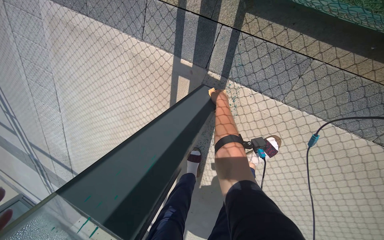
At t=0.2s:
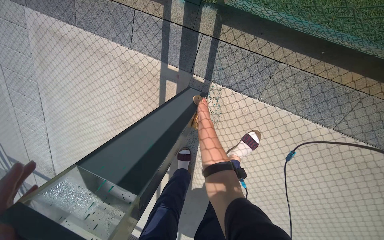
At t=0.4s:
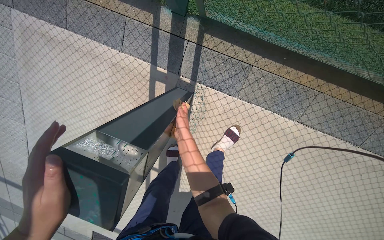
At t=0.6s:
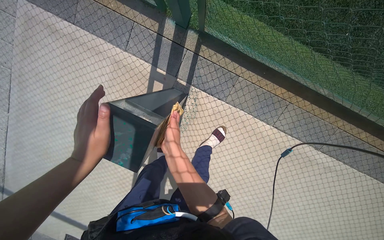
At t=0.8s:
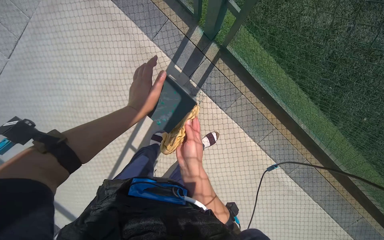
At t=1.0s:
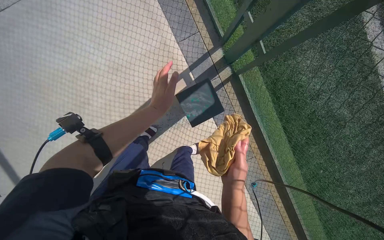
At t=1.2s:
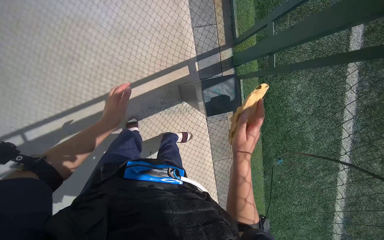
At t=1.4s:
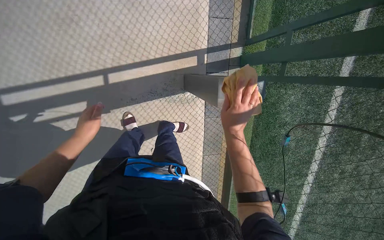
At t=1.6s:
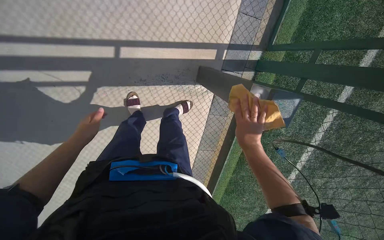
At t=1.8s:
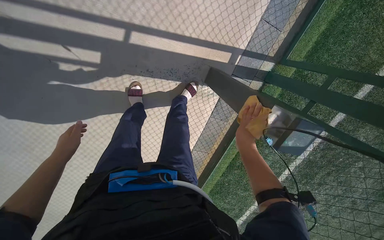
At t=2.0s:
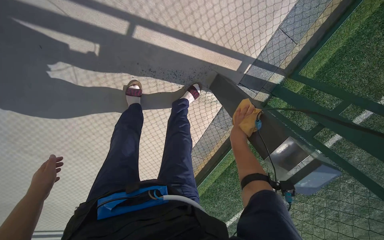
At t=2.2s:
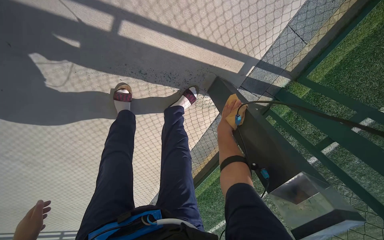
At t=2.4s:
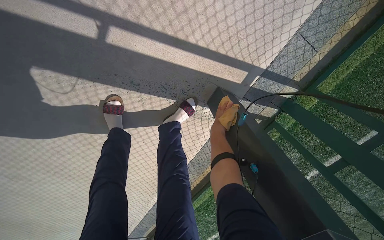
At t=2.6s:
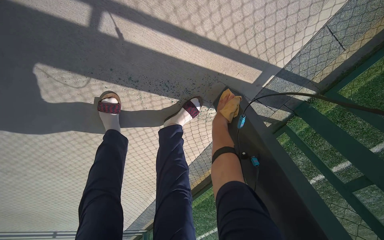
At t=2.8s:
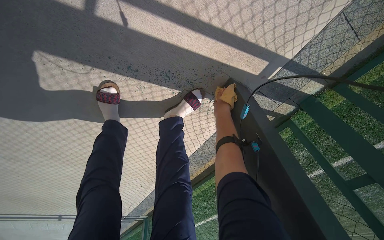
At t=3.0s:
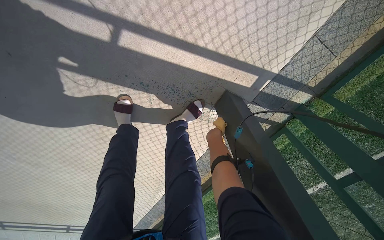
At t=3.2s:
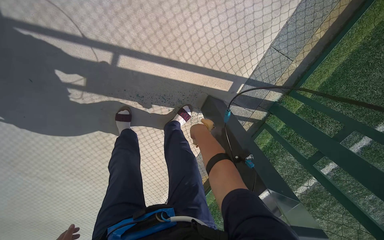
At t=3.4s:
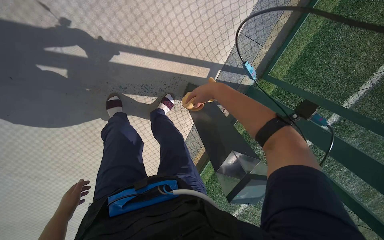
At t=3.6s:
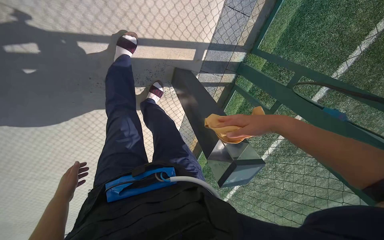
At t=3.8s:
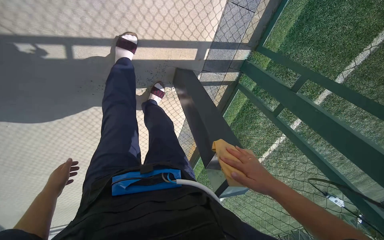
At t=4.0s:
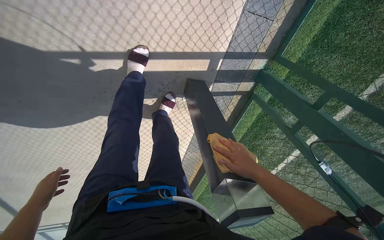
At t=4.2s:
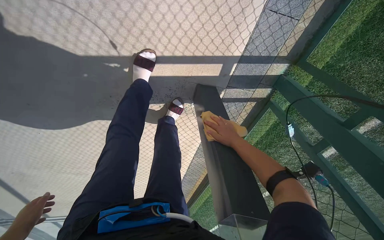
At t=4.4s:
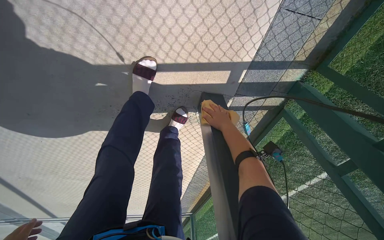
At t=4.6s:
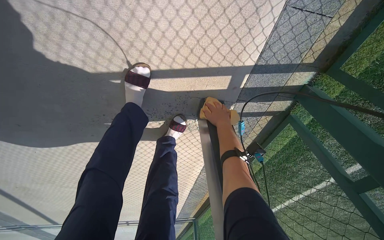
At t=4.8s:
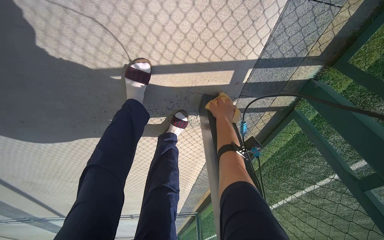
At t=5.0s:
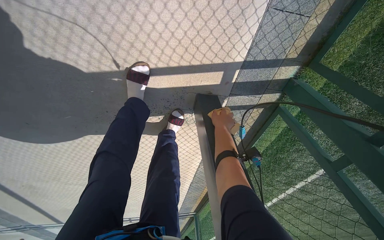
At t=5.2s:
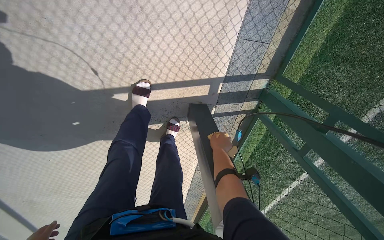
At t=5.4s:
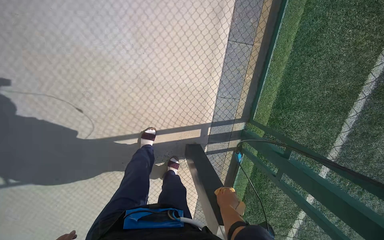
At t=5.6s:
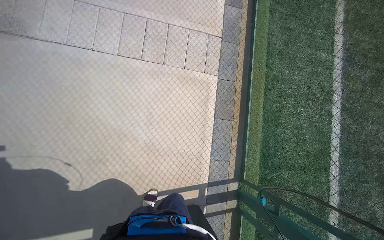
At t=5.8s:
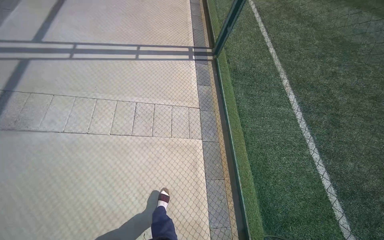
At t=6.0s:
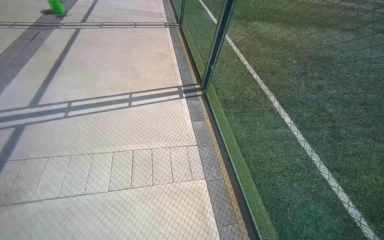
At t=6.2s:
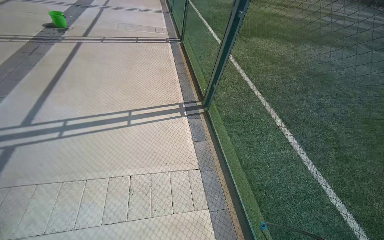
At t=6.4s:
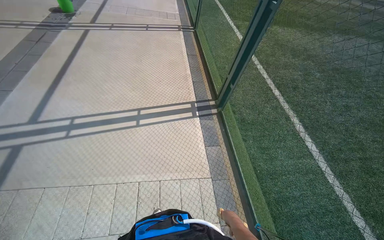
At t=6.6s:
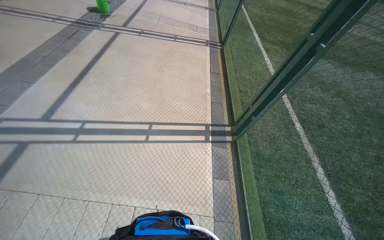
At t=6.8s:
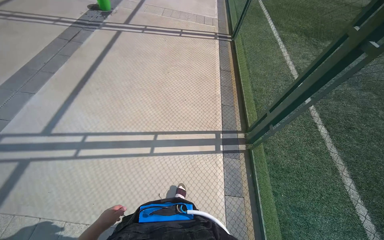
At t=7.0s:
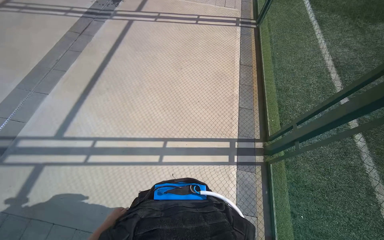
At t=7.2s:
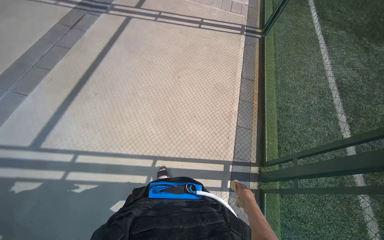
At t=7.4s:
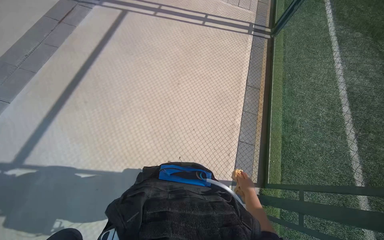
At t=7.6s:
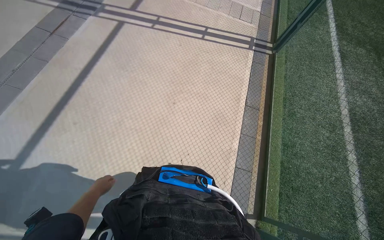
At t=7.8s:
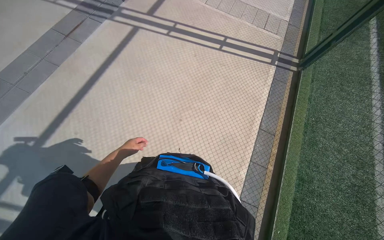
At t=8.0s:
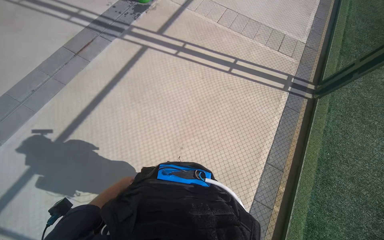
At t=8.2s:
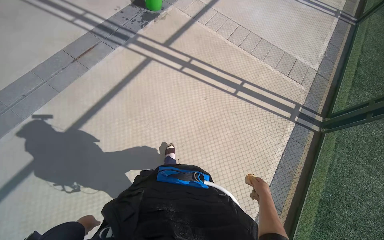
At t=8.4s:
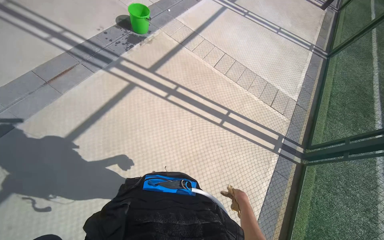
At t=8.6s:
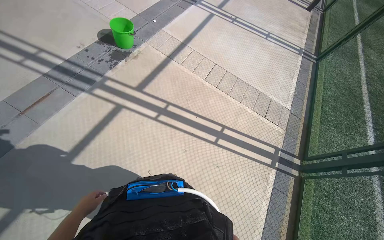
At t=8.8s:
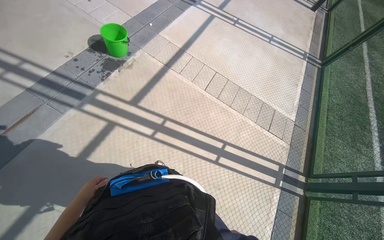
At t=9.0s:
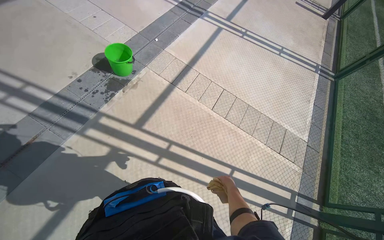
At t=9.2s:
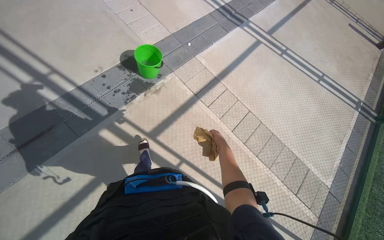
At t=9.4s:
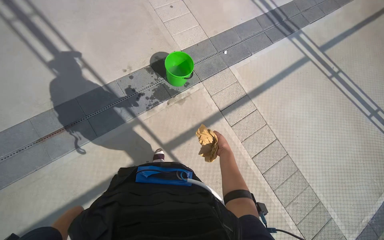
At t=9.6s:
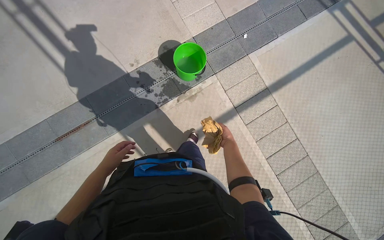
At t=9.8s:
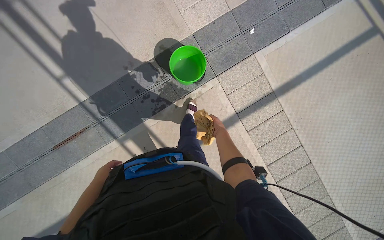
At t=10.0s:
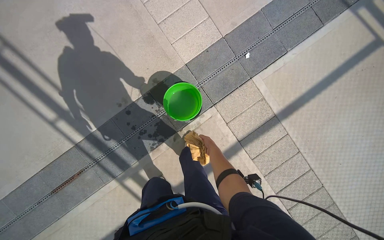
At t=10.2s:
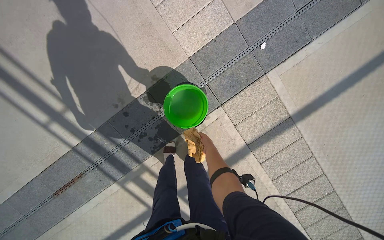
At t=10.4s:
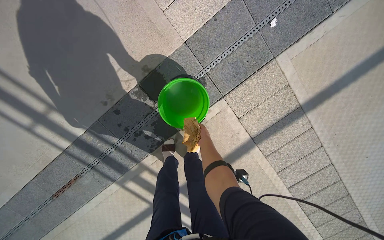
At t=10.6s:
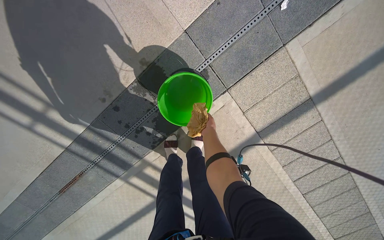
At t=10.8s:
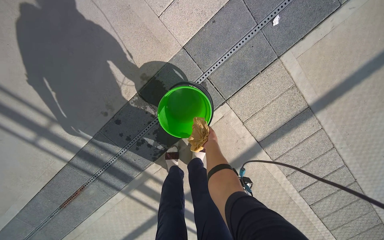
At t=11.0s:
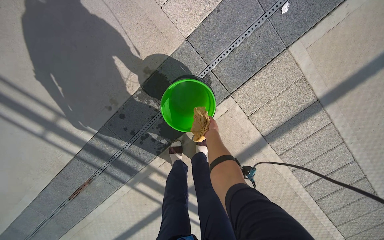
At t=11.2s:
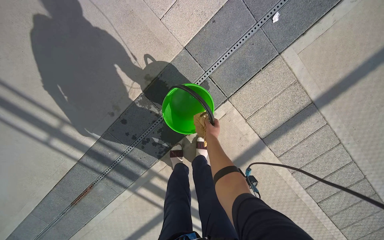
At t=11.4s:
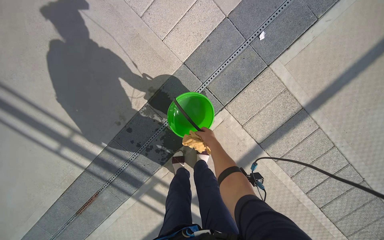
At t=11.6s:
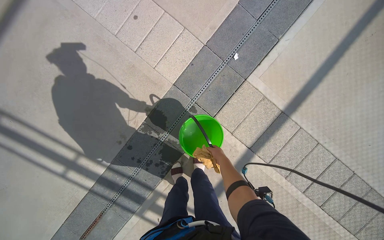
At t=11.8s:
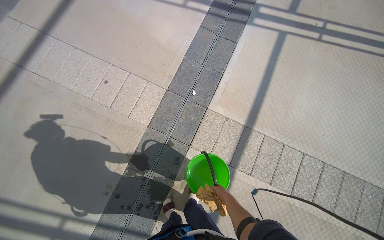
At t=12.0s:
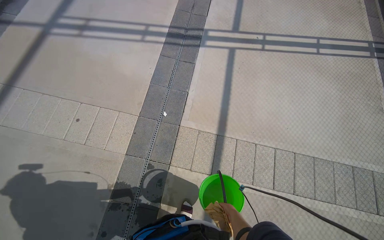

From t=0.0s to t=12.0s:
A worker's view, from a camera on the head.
Job: wiping surfaces.
The whole recording: Wiping outdoor structures with cloth. The worker wipes the outdoor lights with a cloth, periodically re-wetting it in a bucket.
From t=0.0s to t=1.6s: The head travels some 60 cm. The camera sweeps to the right, by approximately 35 degrees. The scene turns roughly 45 degrees clockwise in the picture.
From t=3.0s to t=4.4s: The right hand travels nearer to the camera by some 10 cm, and moves some 30 cm down the picture and comes back.
From t=4.4s to t=6.0s: The head travels about 70 cm. The camera pitches upward, by approximately 55 degrees.
From t=7.6s to t=9.0s: The camera is carried roughly 1.5 m.
From t=9.0s to t=10.4s: The camera is carried about 1.5 m. The wearer's head swings roughly 25 degrees to the left. The wearer looks roughly 35 degrees further downward.
From t=10.4s to t=12.0s: The camera is carried approximately 60 cm. The camera pitches upward, by approximately 35 degrees. The scene rotates counterclockwise by some 35 degrees.

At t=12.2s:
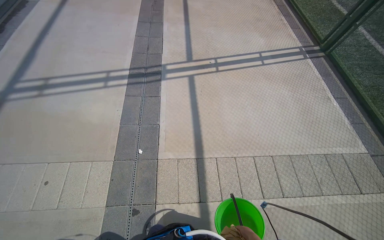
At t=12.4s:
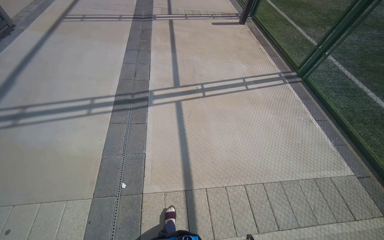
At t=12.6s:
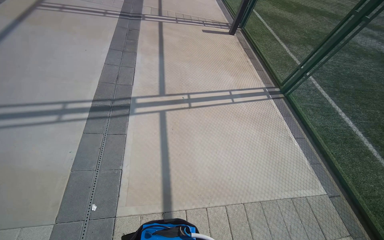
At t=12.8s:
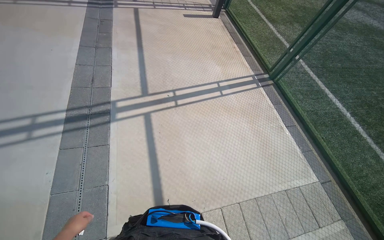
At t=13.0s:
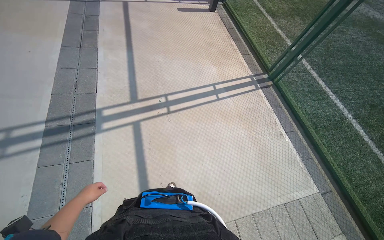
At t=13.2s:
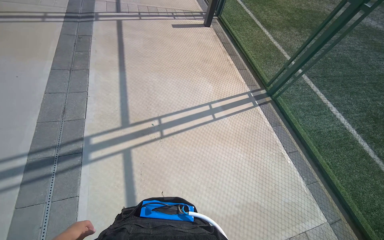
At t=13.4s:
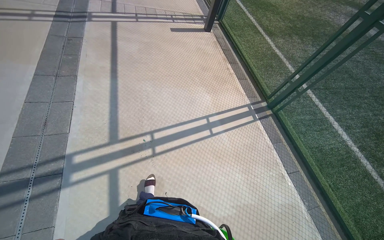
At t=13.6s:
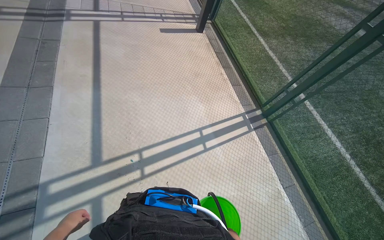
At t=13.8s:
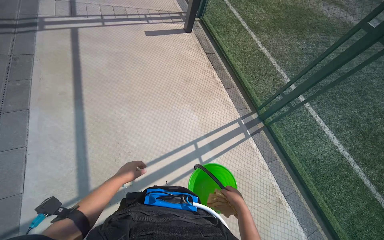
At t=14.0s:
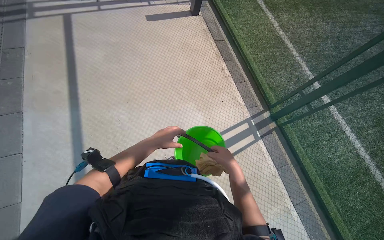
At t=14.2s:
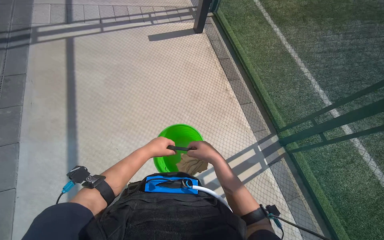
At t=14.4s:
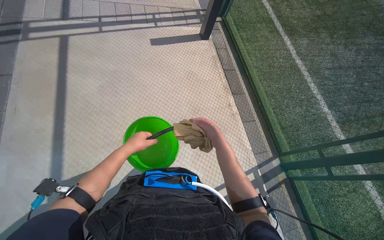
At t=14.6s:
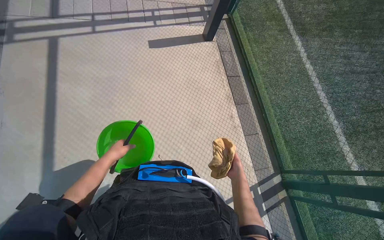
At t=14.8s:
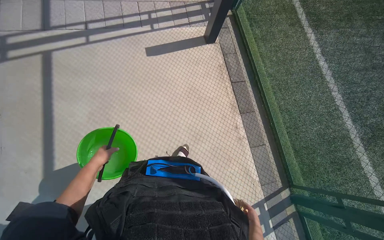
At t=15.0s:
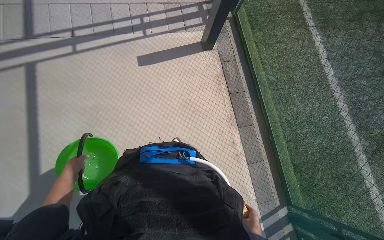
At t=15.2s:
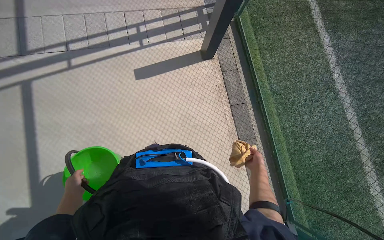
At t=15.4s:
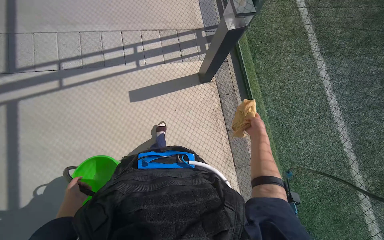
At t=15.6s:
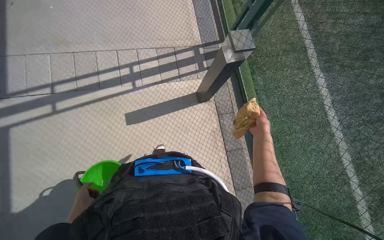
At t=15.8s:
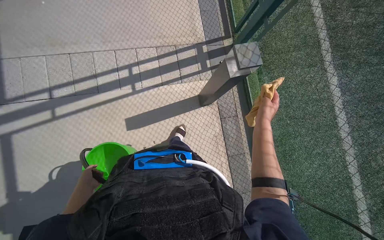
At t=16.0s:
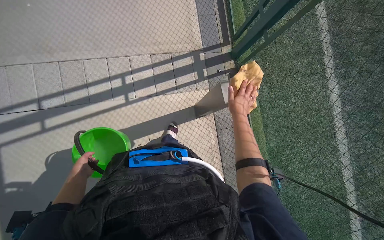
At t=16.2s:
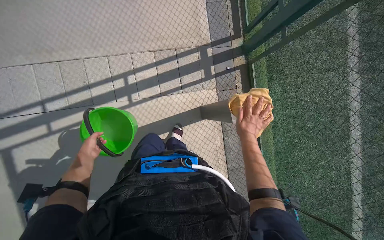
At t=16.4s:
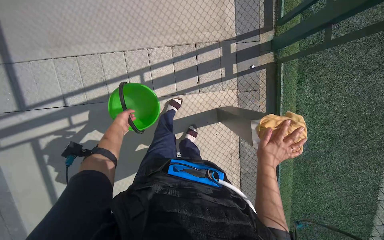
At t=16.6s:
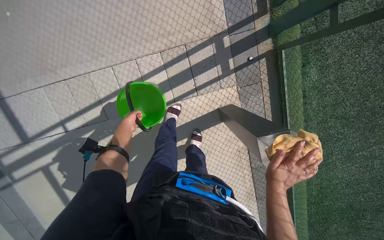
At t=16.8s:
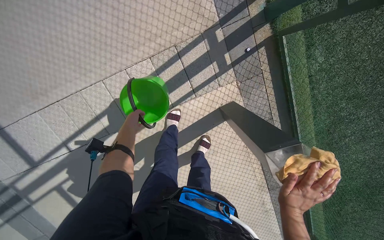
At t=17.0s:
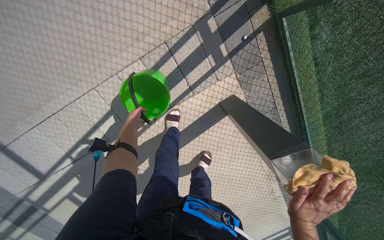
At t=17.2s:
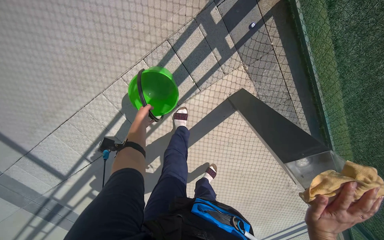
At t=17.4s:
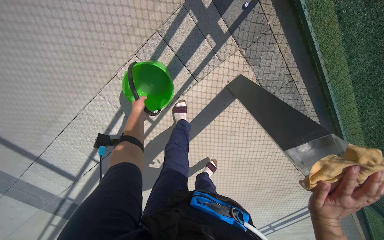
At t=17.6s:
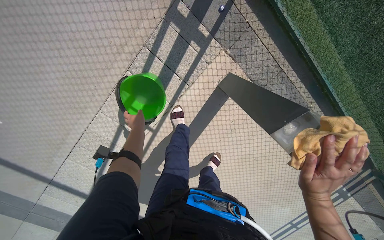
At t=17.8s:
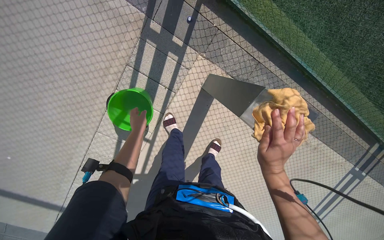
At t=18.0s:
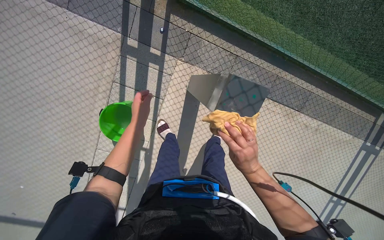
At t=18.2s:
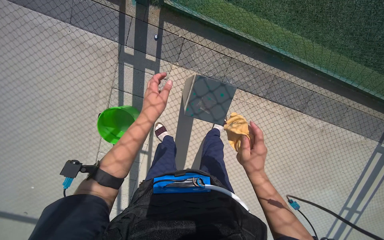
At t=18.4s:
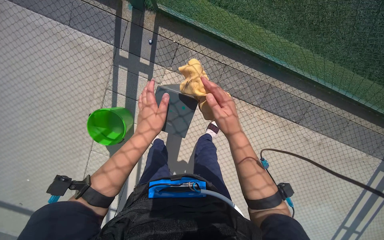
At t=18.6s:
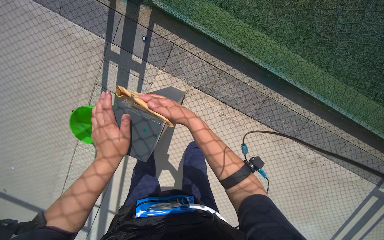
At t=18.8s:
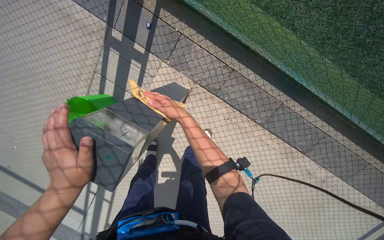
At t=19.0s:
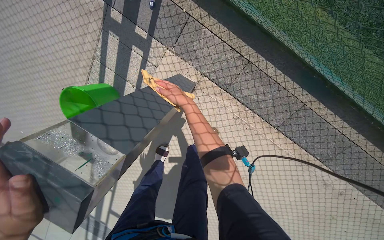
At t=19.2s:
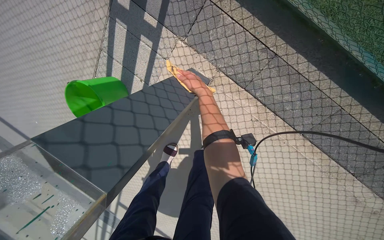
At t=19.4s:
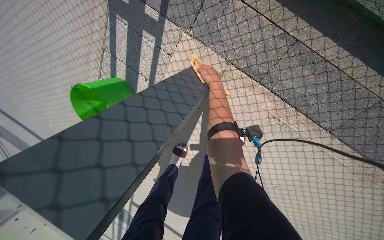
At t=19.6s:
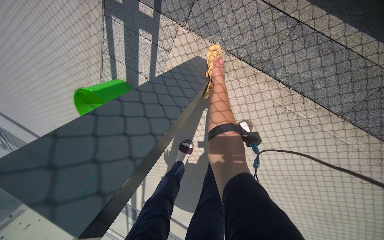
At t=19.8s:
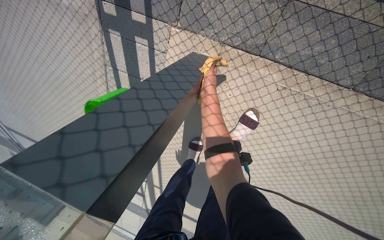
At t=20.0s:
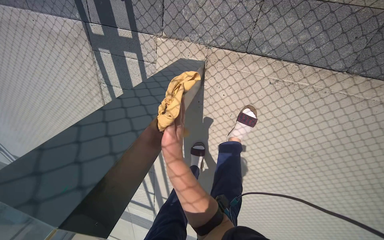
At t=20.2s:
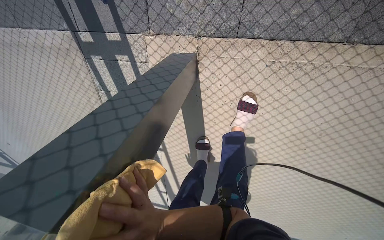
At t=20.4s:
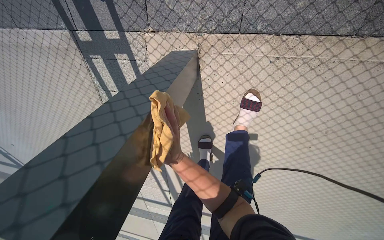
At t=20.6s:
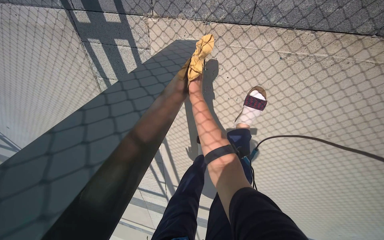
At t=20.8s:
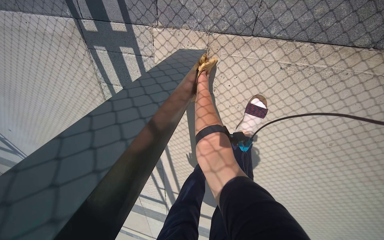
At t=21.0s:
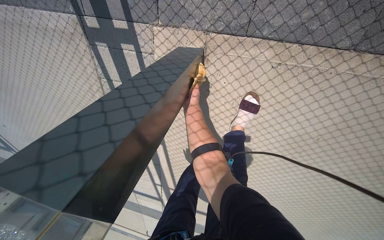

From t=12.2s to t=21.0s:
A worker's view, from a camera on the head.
Job: wiping surfaces.
The whole recording: Wiping outdoor structures with cloth. The worker wipes the outdoor lights with a cloth, periodically re-wetting it in a bucket.
From t=16.6s to t=18.0s: The view pans to the left by about 15 degrees. The scene rotates counterclockwise by roughly 50 degrees.
From t=18.0s to t=19.6s: The head travels some 60 cm. The head turns to the left by roughly 30 degrees. The wearer looks some 15 degrees further downward.
From t=19.6s to t=21.0s: The right hand goes roughly 20 cm down the picture and nearer to the camera.
